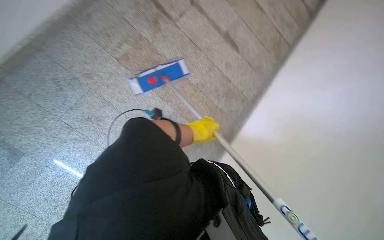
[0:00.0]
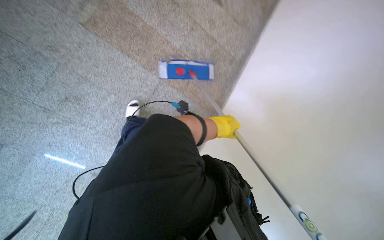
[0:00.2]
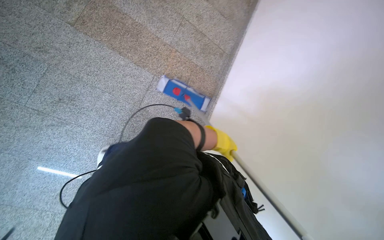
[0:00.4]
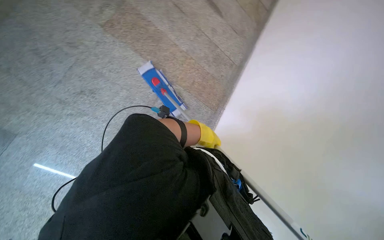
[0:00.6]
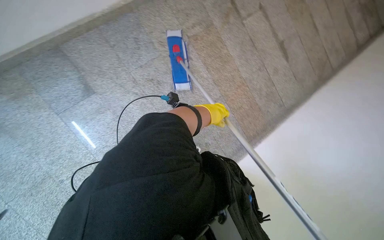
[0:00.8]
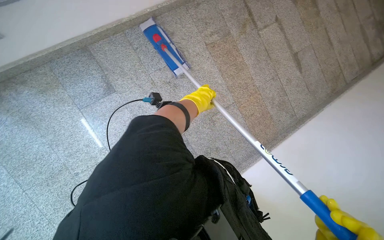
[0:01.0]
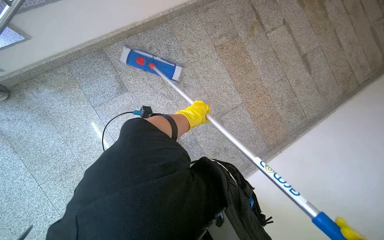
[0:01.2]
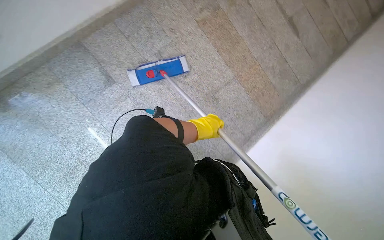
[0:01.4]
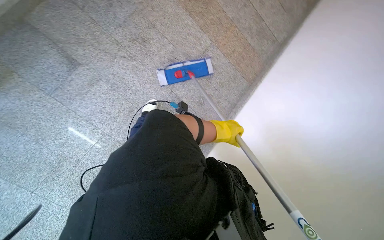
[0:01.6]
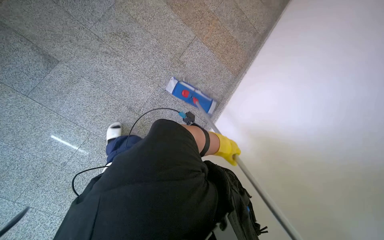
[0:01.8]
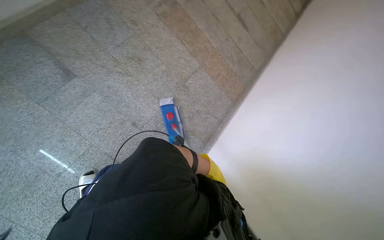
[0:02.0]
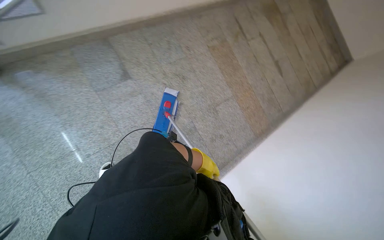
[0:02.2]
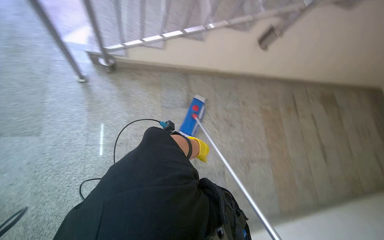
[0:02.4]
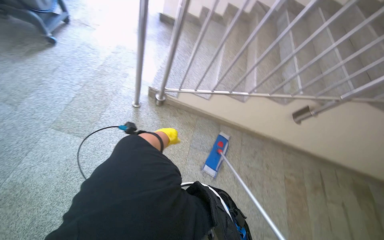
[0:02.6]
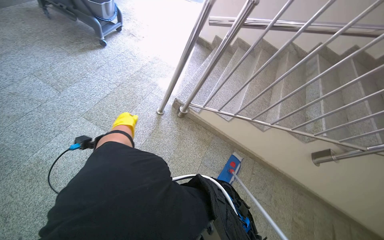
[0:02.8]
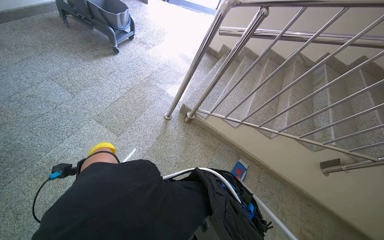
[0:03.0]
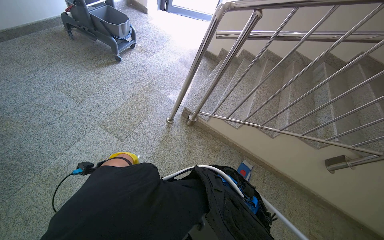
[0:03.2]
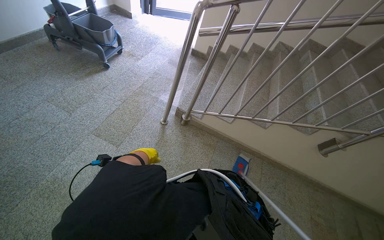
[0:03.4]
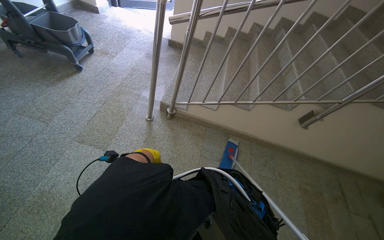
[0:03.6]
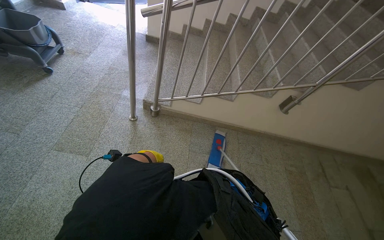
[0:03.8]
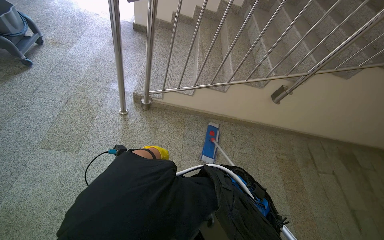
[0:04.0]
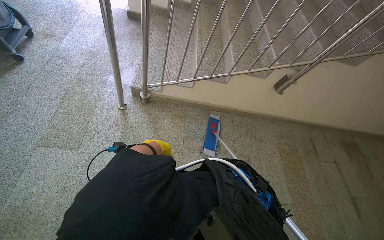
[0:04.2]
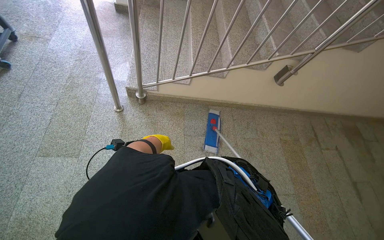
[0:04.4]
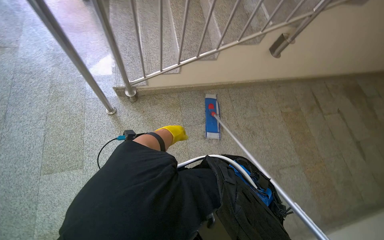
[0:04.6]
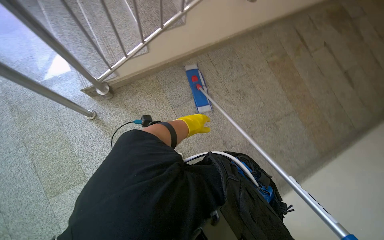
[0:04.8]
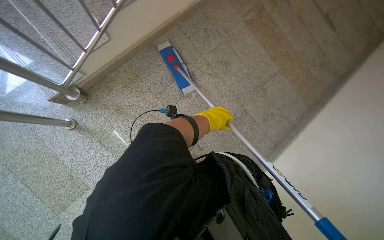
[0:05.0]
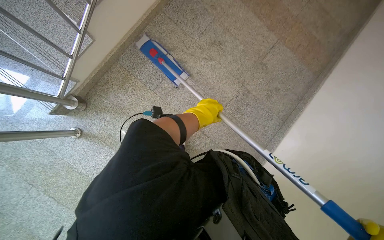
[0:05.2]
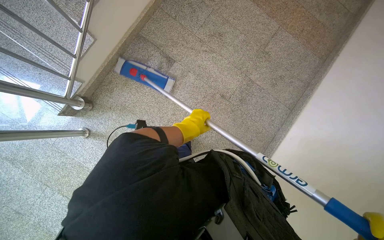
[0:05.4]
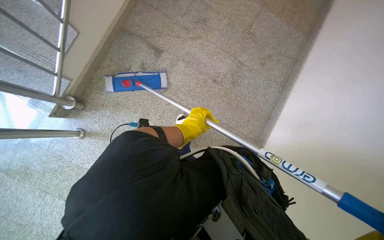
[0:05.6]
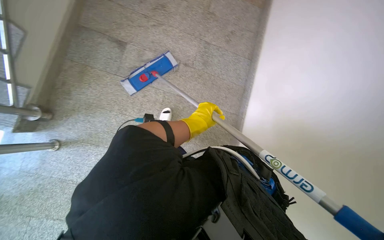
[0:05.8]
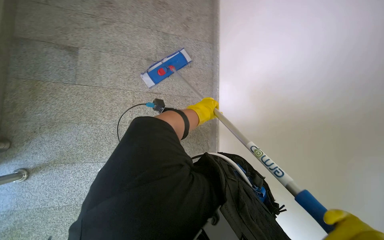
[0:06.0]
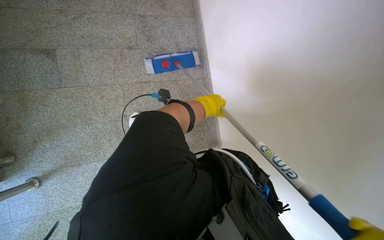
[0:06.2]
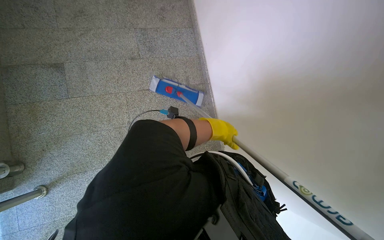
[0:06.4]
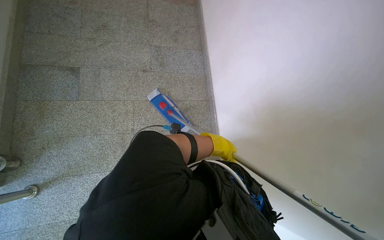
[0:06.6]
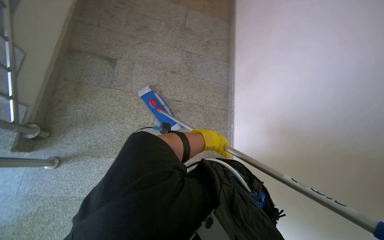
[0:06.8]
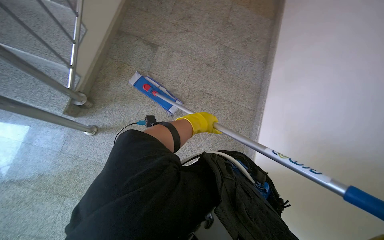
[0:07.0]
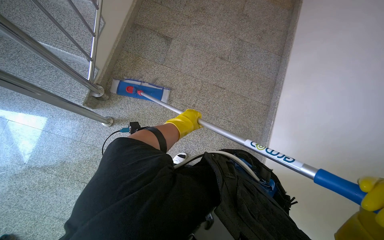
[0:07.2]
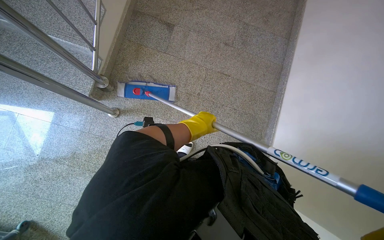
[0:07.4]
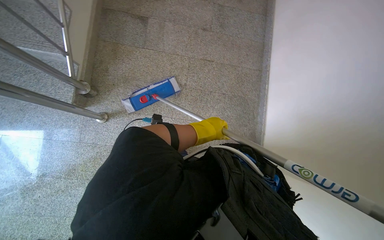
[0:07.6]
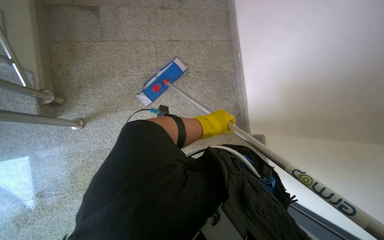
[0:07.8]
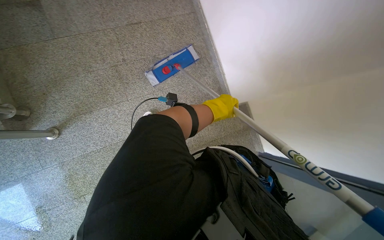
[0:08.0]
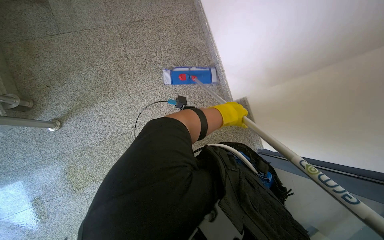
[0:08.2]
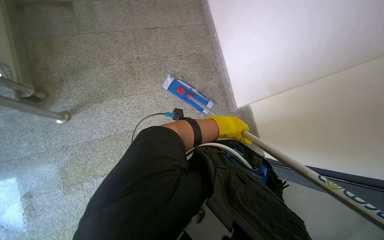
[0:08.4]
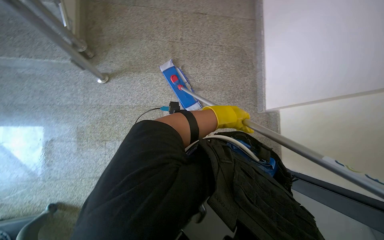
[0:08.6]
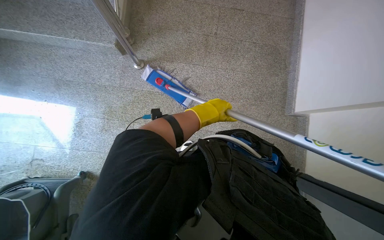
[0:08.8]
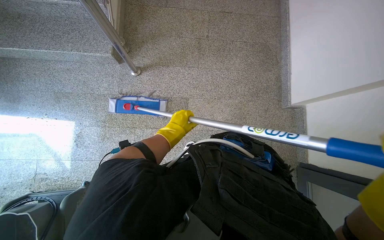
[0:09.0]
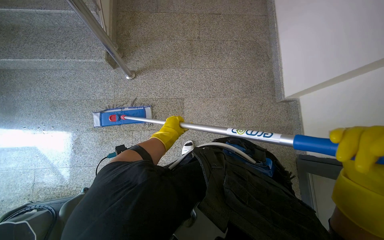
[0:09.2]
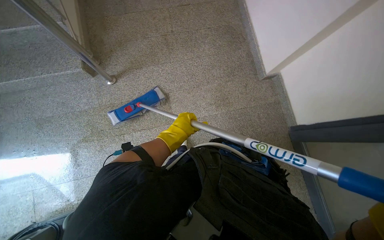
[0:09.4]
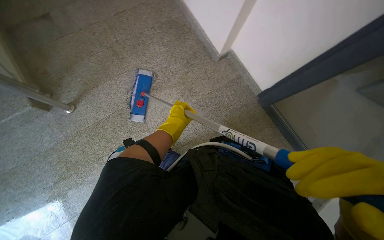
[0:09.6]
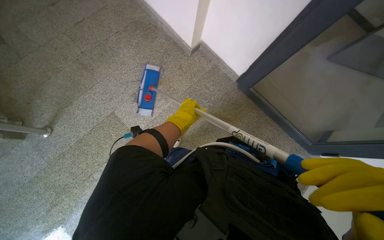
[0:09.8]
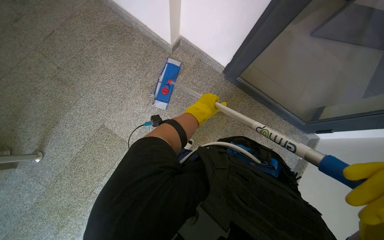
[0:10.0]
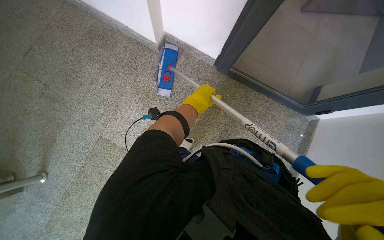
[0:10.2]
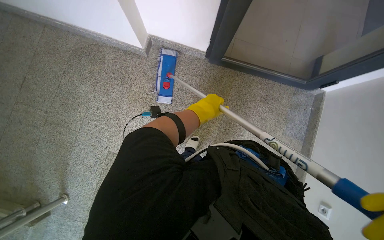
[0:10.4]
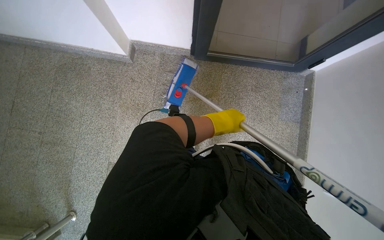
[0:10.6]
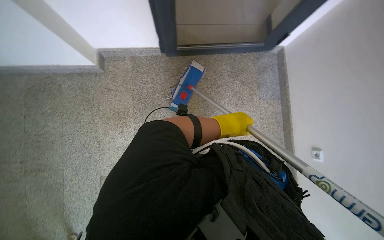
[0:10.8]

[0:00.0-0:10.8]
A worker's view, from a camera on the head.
Job: mopping floor.
The whole recording: Mopping the floor. The worker mops the floor at the bottom of the stairs.
0:00.0 to 0:01.6: The wearer moves approximately 60 cm.
0:01.6 to 0:03.0: The camera travels some 80 cm. The head turns to the left by some 75 degrees. The view tips upward by roughly 60 degrees.
0:03.0 to 0:04.6: The head turns to the right by about 40 degrees. The view tips downward by some 20 degrees.
0:04.6 to 0:06.2: The head turns to the right by some 85 degrees. The wearer looks about 35 degrees further downward.
0:06.2 to 0:07.8: The wearer moves about 40 cm.
0:07.8 to 0:09.2: The camera travels some 50 cm.
0:09.2 to 0:10.8: The head travels roughly 50 cm. The wearer's head swings roughly 90 degrees to the right.

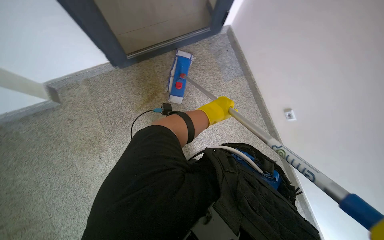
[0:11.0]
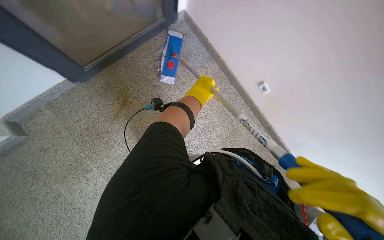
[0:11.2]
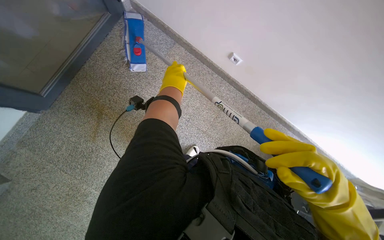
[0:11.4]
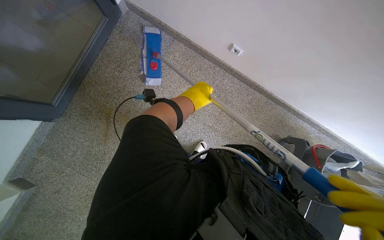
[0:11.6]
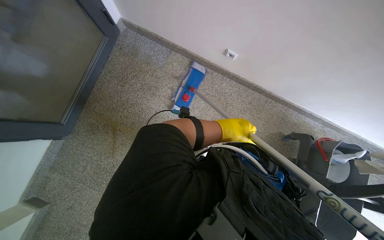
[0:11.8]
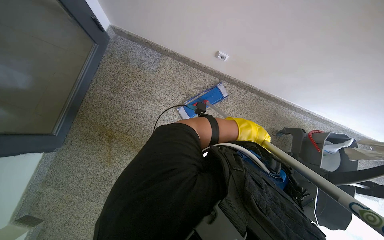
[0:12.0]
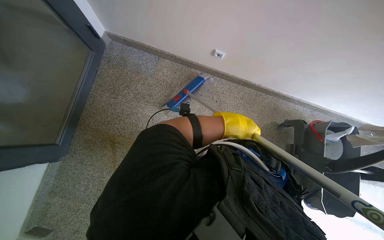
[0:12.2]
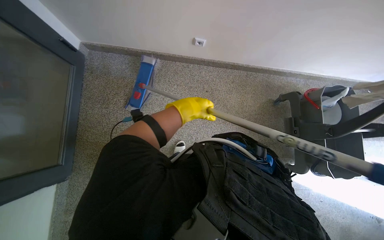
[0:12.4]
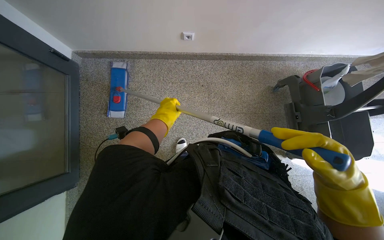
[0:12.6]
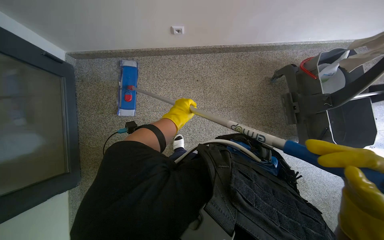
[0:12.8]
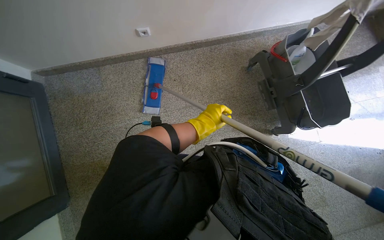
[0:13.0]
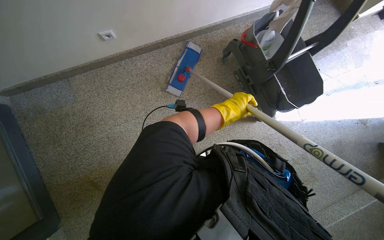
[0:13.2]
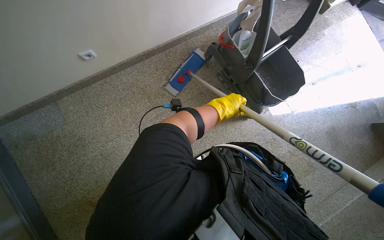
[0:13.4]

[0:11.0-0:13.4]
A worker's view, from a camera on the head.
Job: mopping floor.
The whole recording: Mopping the floor. The worker mops the floor at the bottom of the stairs.
0:11.0 to 0:12.2: Everything in view rotates roughly 50 degrees counterclockwise.
0:12.2 to 0:13.4: Everything in view rotates roughly 45 degrees counterclockwise.

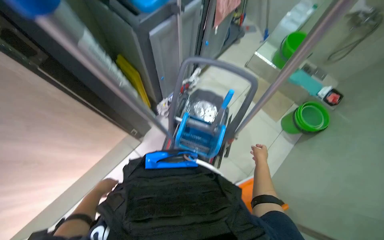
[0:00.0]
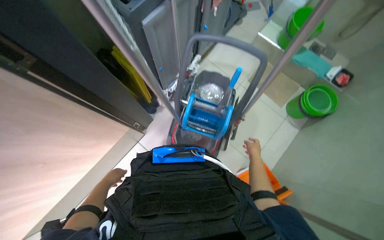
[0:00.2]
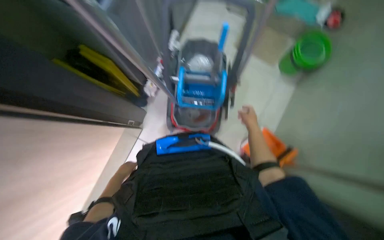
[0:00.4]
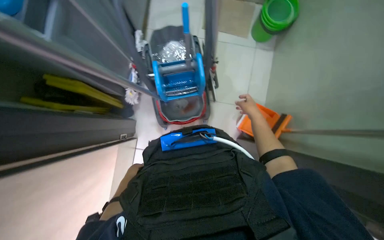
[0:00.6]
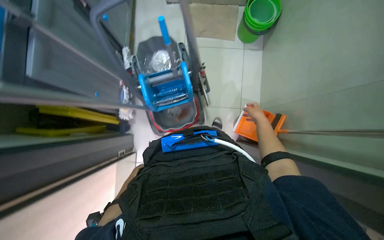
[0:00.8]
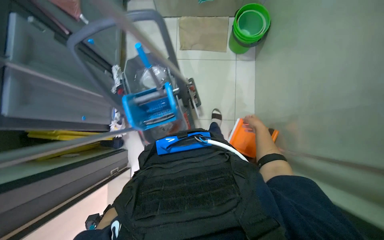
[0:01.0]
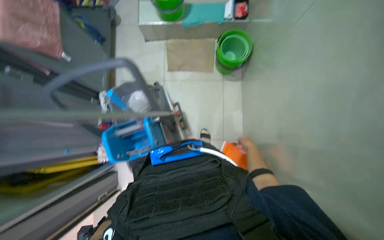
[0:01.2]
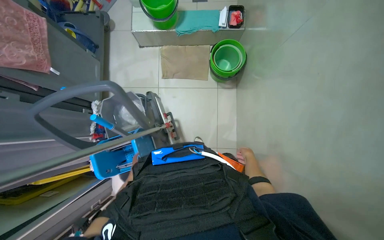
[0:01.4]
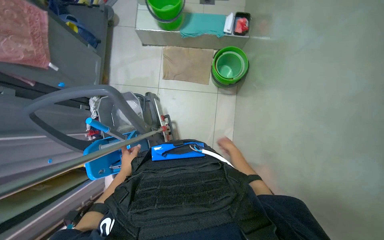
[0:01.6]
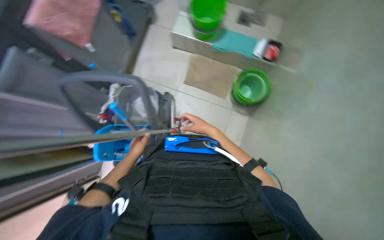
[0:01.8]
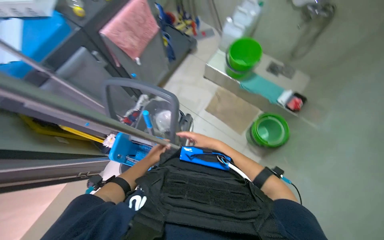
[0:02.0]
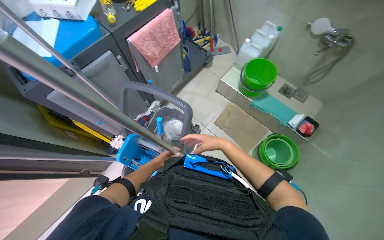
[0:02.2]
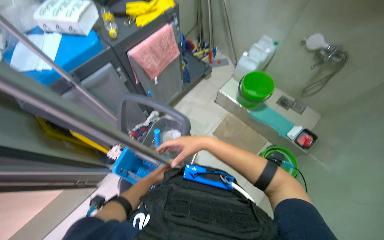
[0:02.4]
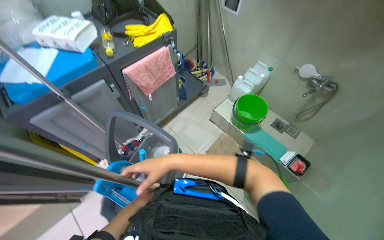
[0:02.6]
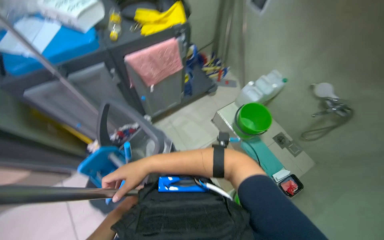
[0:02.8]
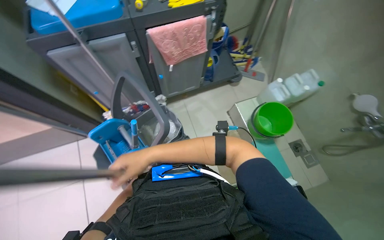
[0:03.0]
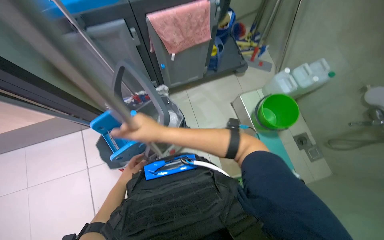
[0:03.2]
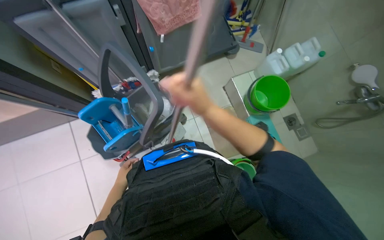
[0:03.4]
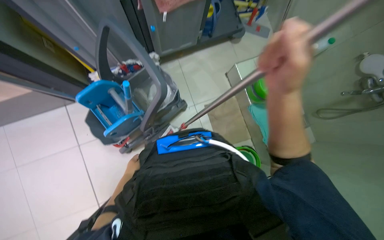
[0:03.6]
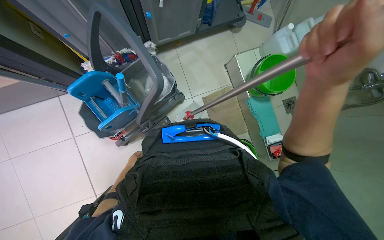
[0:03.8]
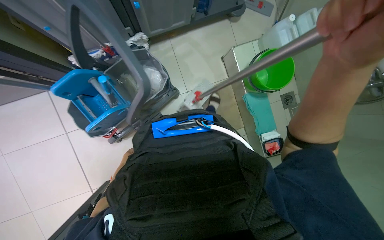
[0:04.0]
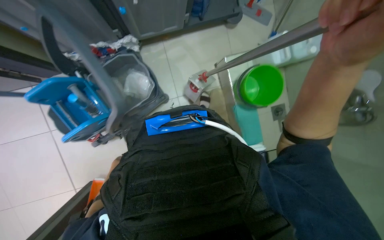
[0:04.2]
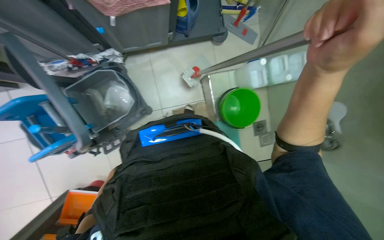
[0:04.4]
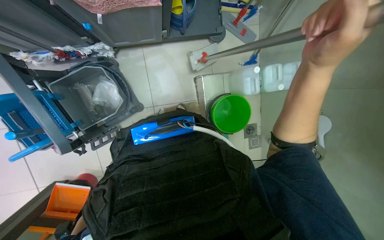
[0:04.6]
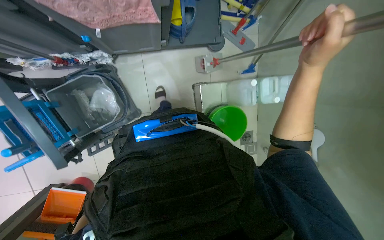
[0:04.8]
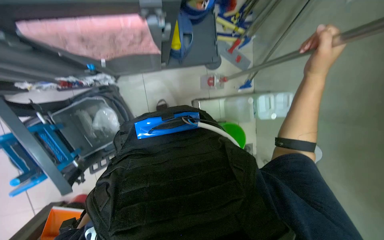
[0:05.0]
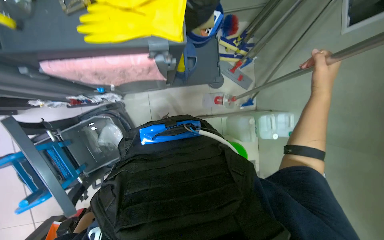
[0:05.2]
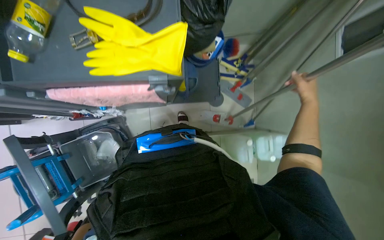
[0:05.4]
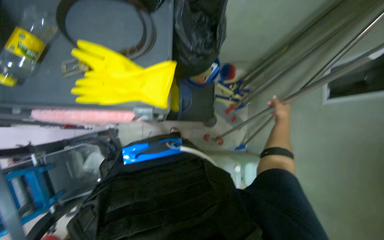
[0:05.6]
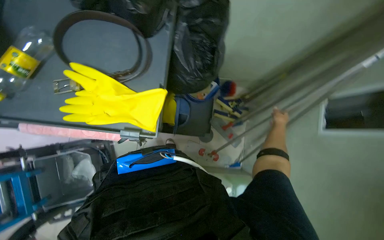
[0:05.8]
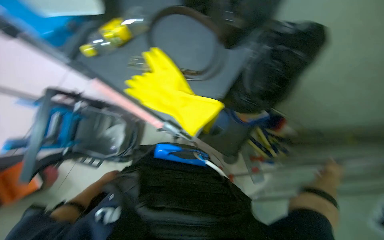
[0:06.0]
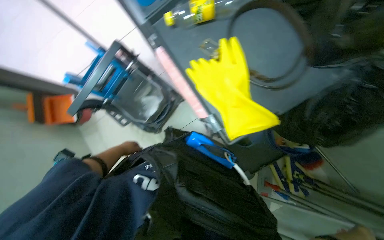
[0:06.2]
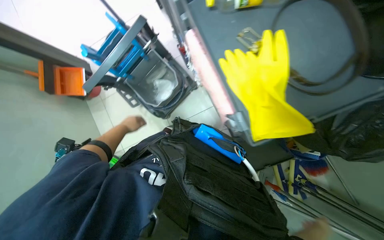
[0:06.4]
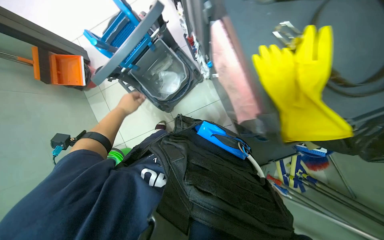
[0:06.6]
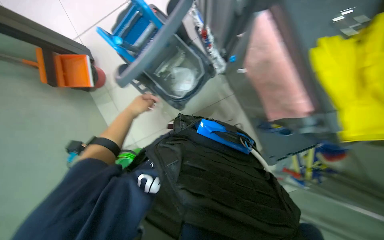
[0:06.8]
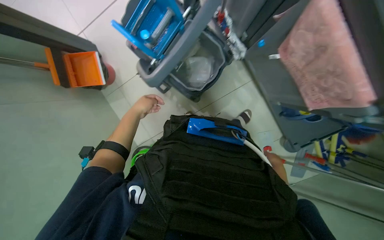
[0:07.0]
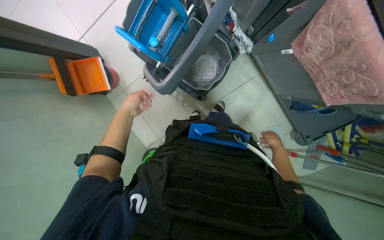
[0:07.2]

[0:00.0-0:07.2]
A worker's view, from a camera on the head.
Job: preparing cleaning supplies.
The whole recording: Preparing cleaning supplies. The worker gathers cleaning cloths, fills a bucket with water and cleaning solutions, and prepares the mop.
0:00.0 to 0:01.4: The wearer moves some 50 cm. Everything in view rotates approximately 45 degrees counterclockwise.
0:01.4 to 0:02.8: The view tips upward by roughly 20 degrees. The scene rotates clockwise by roughly 60 degrees.
0:02.8 to 0:04.4: The camera travels about 40 cm. The wearer looks approximately 30 degrees further downward.
0:04.4 to 0:05.8: The camera travels some 50 cm. The view tips upward by about 15 degrees.
0:05.8 to 0:07.2: The camera travels some 50 cm. The head turns to the left by some 55 degrees. The camera pitches downward, by roughly 20 degrees.
